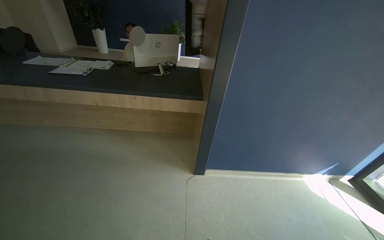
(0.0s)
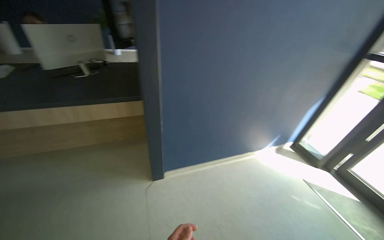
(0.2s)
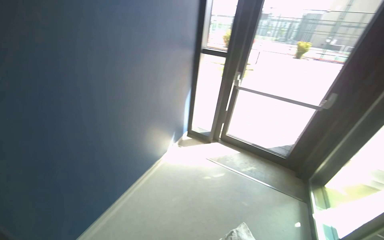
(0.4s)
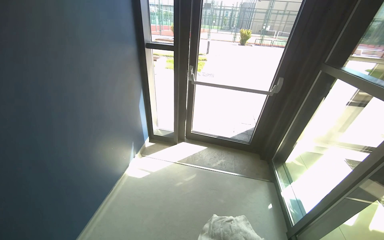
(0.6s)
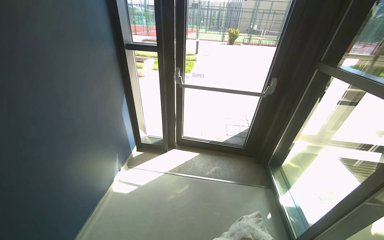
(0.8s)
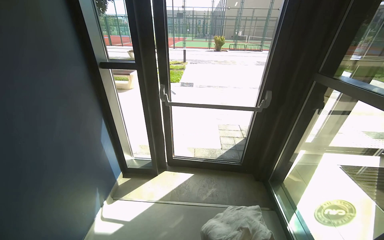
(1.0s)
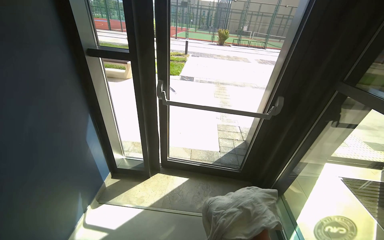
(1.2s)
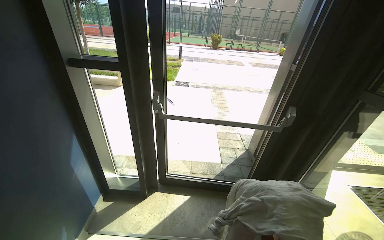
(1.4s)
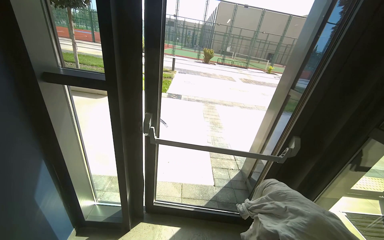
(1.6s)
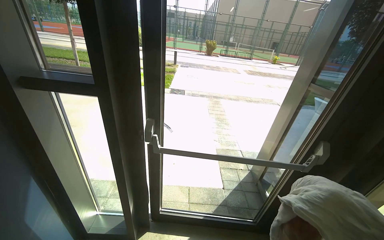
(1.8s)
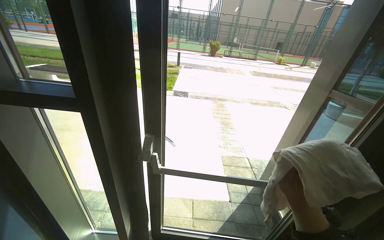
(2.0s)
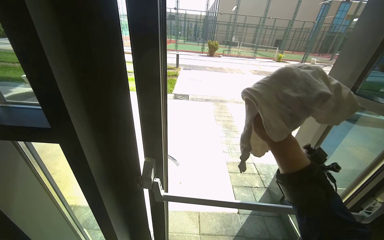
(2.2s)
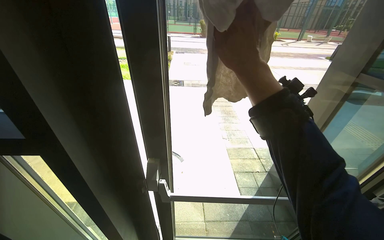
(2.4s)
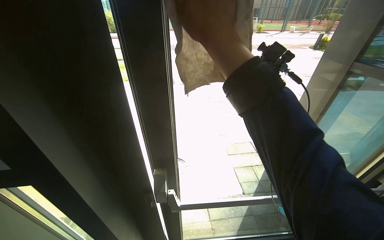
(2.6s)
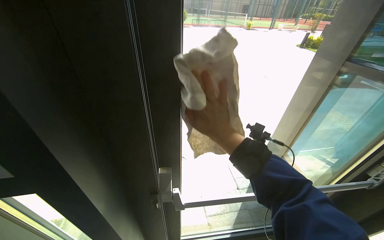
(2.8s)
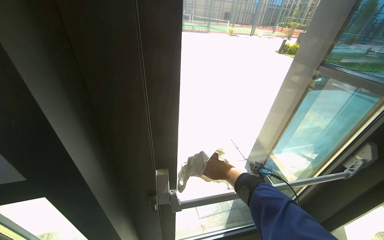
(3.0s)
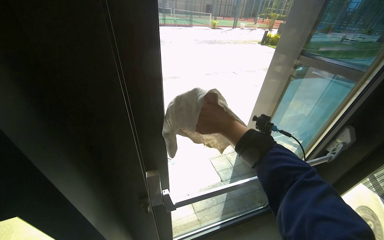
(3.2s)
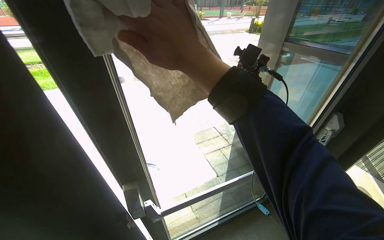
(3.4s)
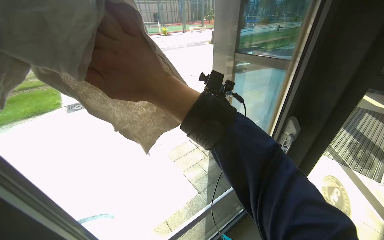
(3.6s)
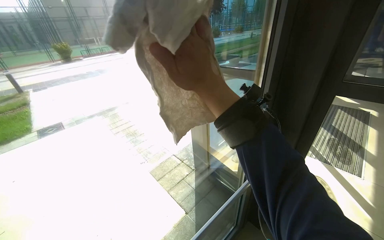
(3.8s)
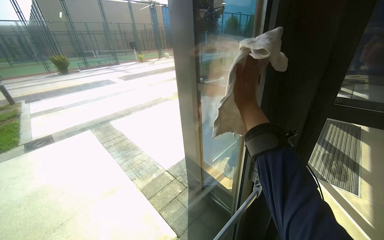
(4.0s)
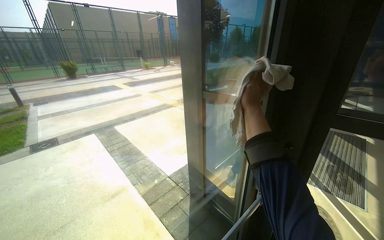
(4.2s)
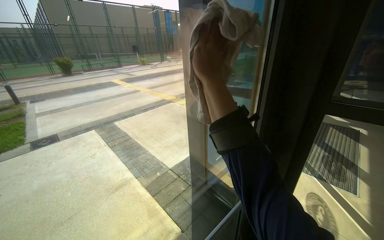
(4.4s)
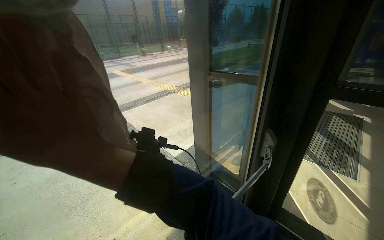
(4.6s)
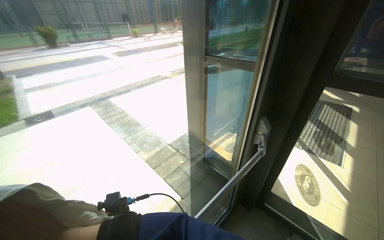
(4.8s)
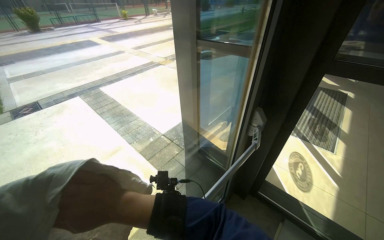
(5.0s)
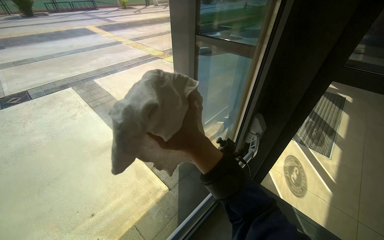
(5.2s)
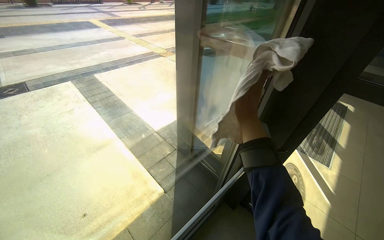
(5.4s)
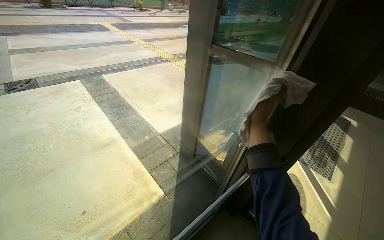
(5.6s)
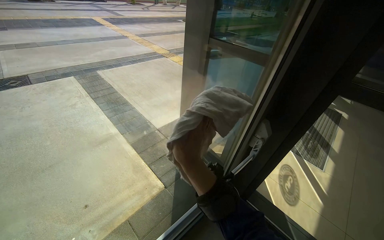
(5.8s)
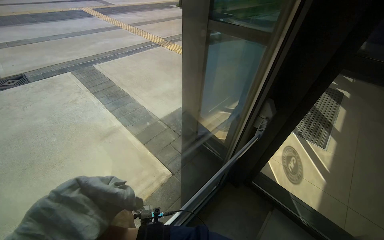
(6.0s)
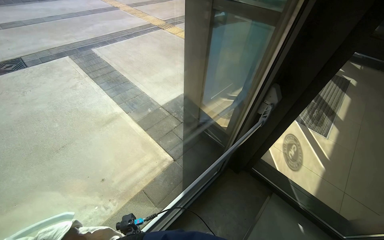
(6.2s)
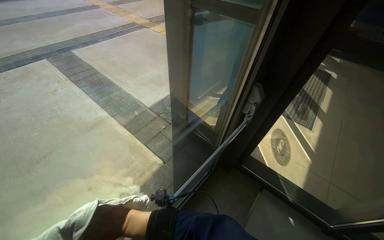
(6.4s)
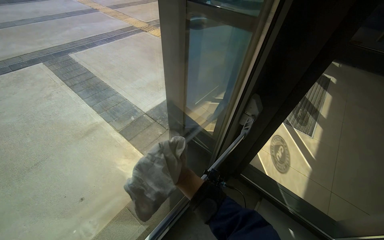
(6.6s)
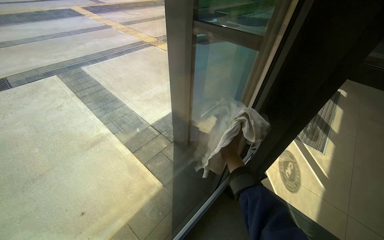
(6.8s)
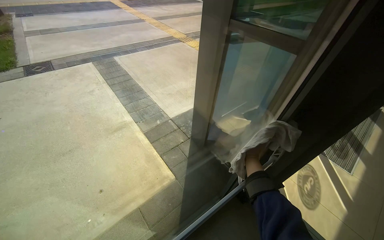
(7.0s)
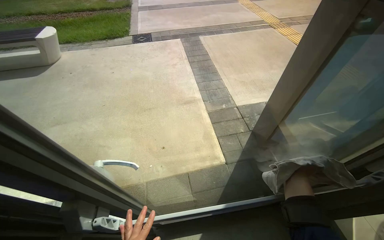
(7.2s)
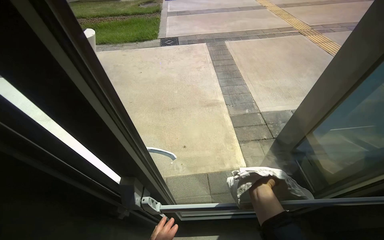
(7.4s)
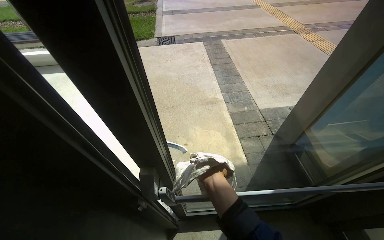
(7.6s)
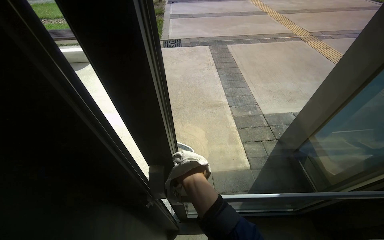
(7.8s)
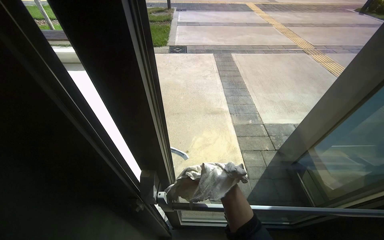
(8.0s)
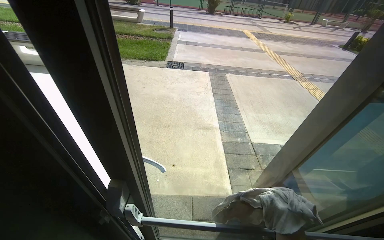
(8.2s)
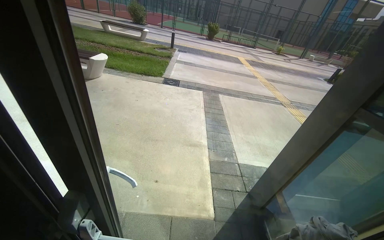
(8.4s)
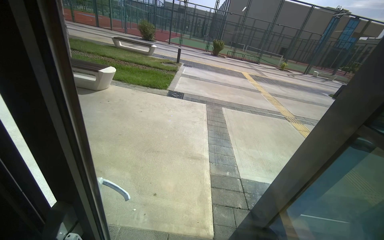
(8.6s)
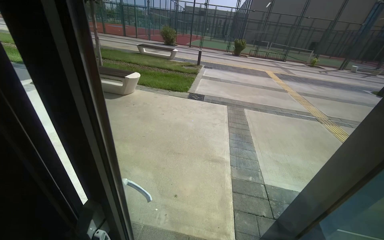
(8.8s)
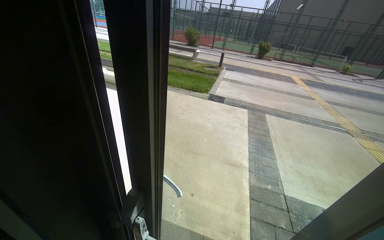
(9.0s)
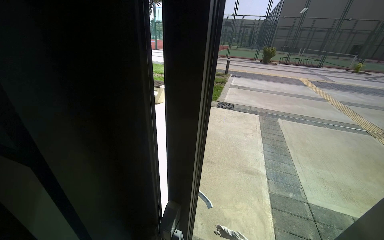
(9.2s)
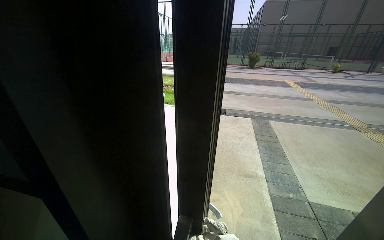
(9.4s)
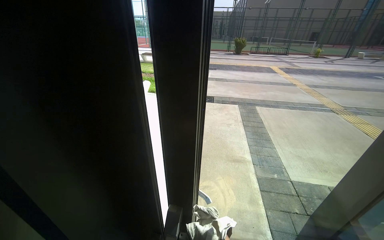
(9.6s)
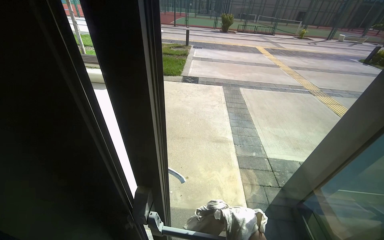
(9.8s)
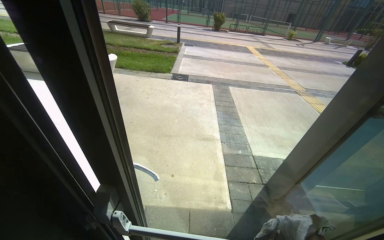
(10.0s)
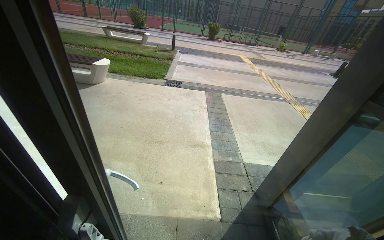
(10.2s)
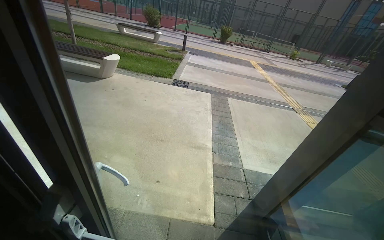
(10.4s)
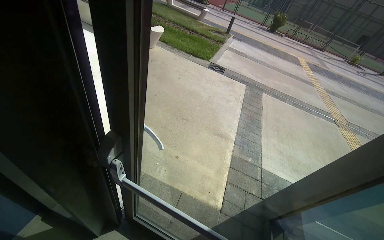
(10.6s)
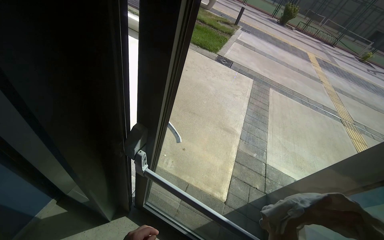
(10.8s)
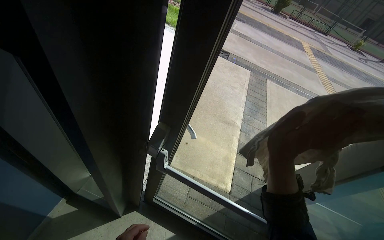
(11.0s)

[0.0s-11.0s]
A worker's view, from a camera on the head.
Job: wiping surfaces.
The whole recording: Wiping entrance surfaces. The worker wipes the turnstile screens, metal surfaces, and glass door in the entrance area.
0.0s to 1.6s: The camera travels some 1.5 m. The head turns to the right by some 85 degrees.
1.6s to 3.2s: The camera travels about 60 cm. The head turns to the right by some 25 degrees.
3.2s to 4.8s: The head rotates some 25 degrees to the right.
4.8s to 6.2s: The view tips downward by roughly 15 degrees.
6.2s to 7.8s: The wearer's head swings approximately 40 degrees to the left.
7.8s to 9.4s: The head rotates approximately 15 degrees to the left. The view tilts roughly 25 degrees upward.
9.4s to 11.0s: The camera pitches downward, by roughly 20 degrees.

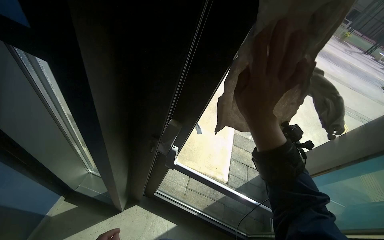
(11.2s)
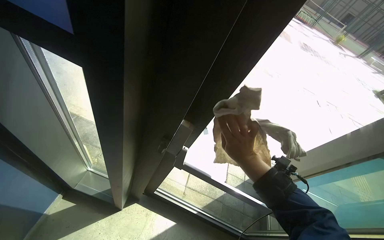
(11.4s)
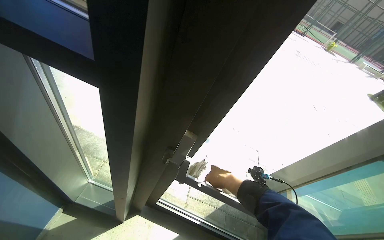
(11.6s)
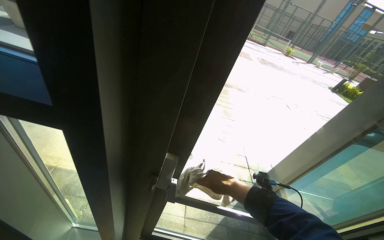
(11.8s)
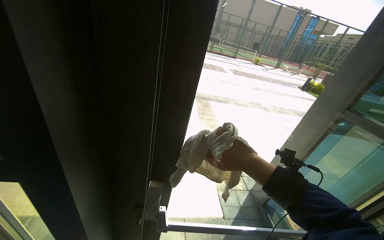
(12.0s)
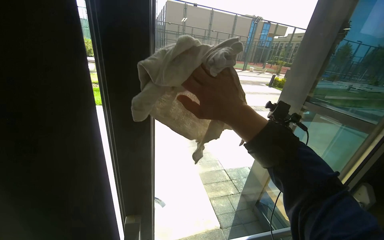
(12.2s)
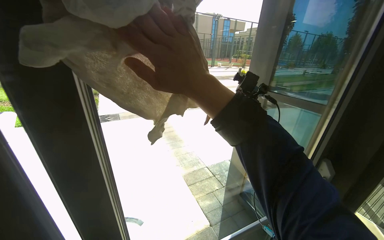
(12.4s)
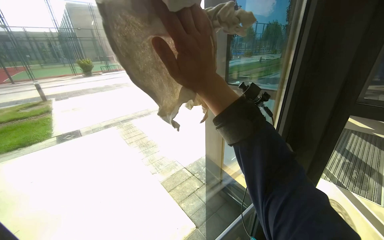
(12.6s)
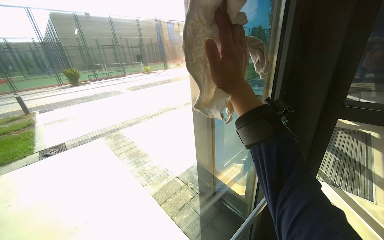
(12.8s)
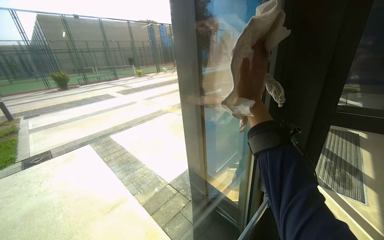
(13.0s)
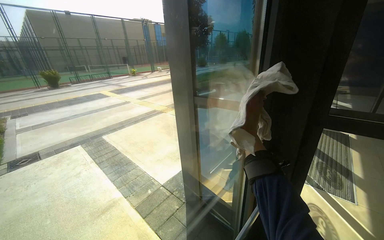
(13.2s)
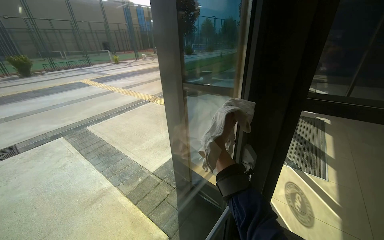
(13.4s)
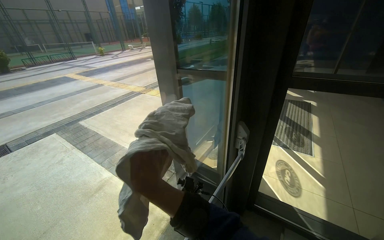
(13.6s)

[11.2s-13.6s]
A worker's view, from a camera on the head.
Job: wiping surfaces.
The whole recording: Wiping entrance surfaces. The worker wipes the turnstile screens, metal surfaces, and glass door in the entrance area.
11.2s to 12.4s: The head turns to the right by approximately 50 degrees. The camera pitches upward, by some 15 degrees.
12.4s to 13.6s: The head rotates roughly 20 degrees to the right.

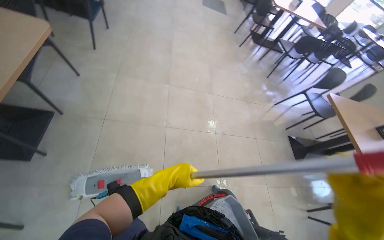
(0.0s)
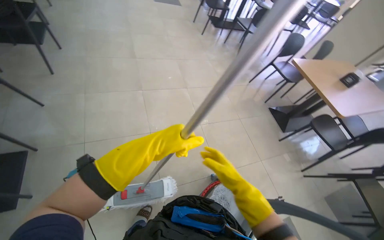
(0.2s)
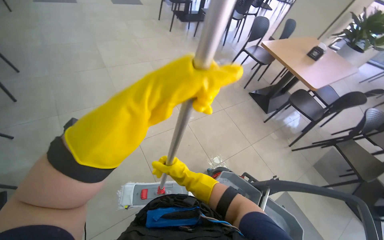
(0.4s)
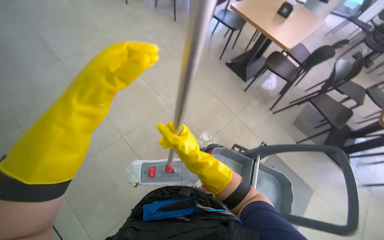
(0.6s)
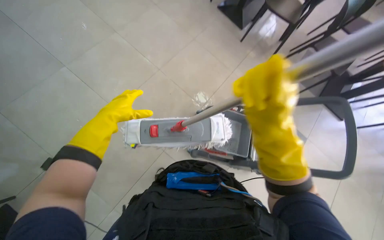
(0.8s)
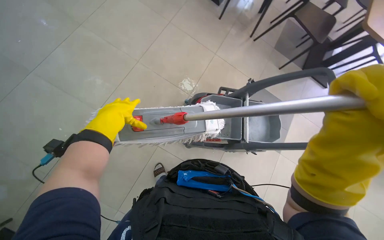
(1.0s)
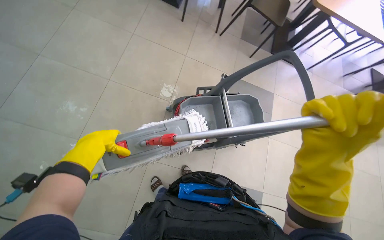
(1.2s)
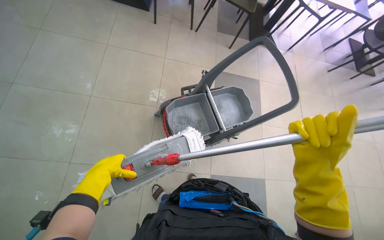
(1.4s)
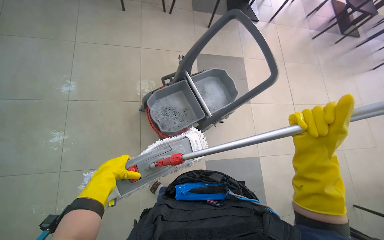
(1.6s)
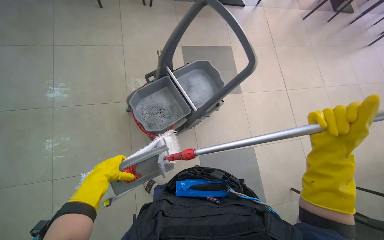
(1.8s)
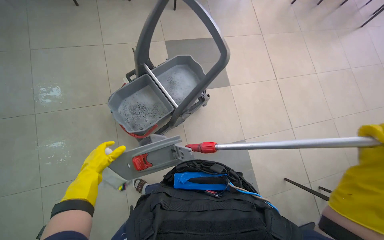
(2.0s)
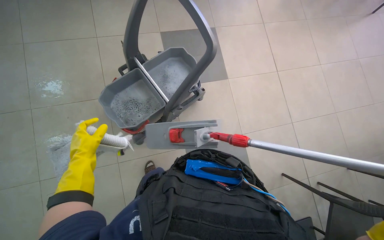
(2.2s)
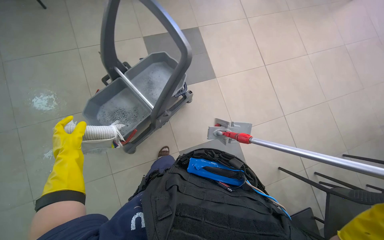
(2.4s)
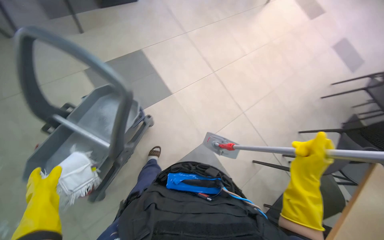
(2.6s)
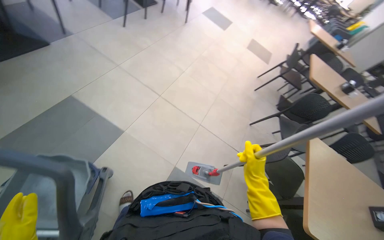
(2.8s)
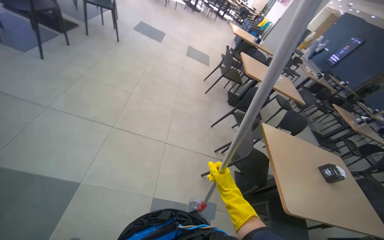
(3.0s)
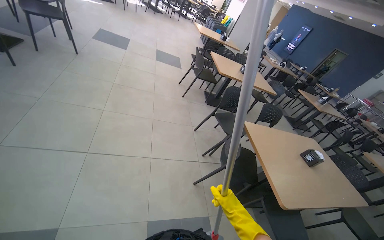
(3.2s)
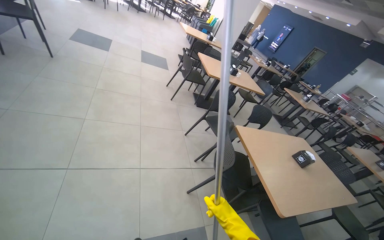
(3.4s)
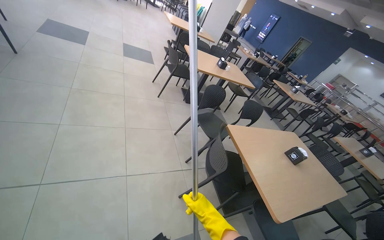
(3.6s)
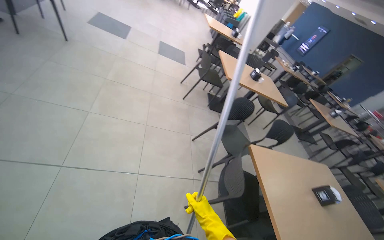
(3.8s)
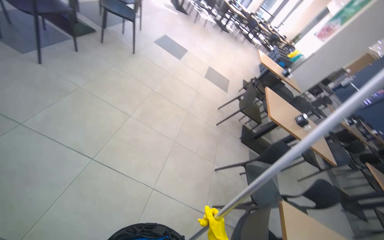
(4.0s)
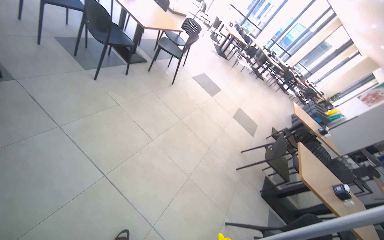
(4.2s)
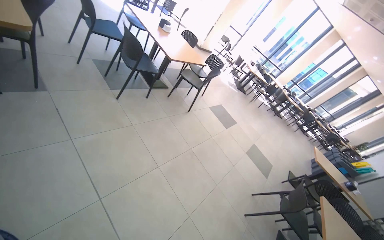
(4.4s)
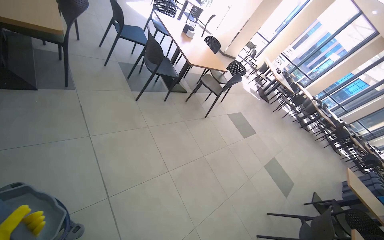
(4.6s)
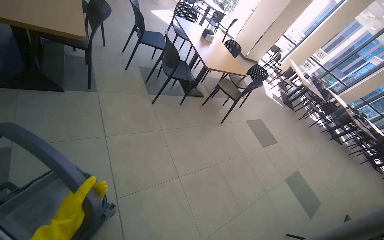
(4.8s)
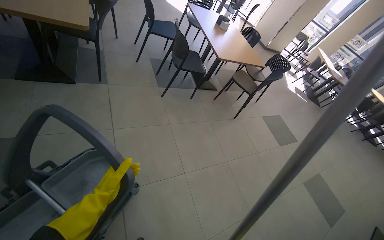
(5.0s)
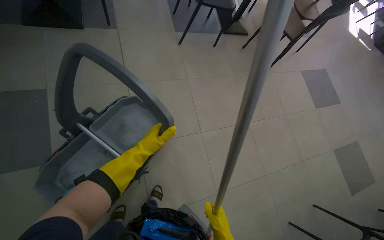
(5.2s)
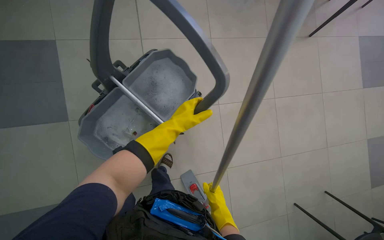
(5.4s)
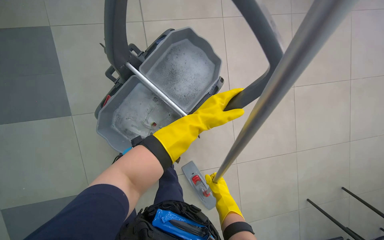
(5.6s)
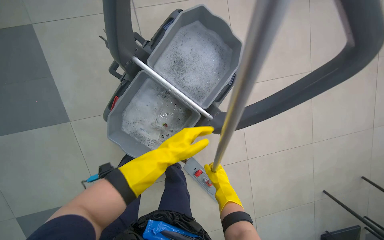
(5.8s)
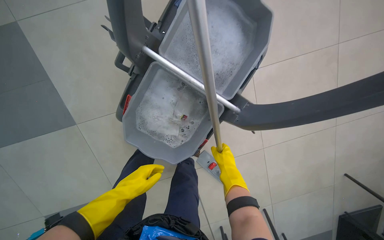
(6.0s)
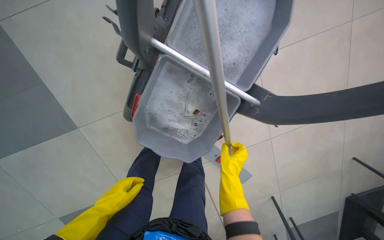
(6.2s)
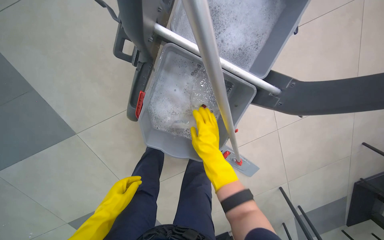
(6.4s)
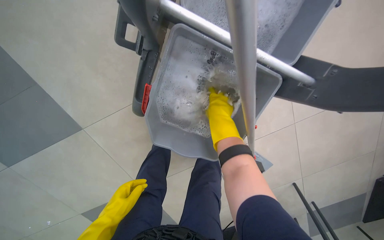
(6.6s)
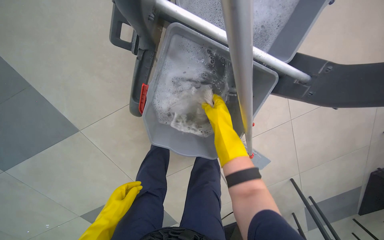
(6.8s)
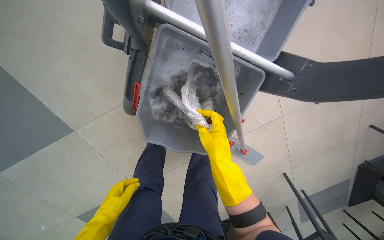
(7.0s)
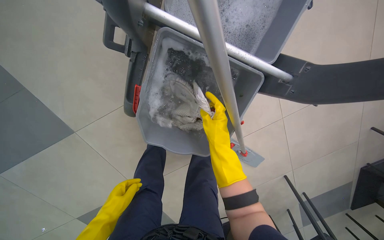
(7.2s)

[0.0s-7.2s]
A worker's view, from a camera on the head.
Job: preparing cleaning supplies.
The whole recording: Managing cleaning equipment and items. The worker removes the mop head from the handle and wrings it out in the bucket.
0.0s to 1.4s: The wearer looks about 80 degrees further to the right. The wearer looks some 35 degrees further downward.
1.4s to 2.8s: The camera is carried about 40 cm. The head turns to the right by approximately 60 degrees.
2.8s to 4.4s: The camera is carried roughly 70 cm. The camera pitches upward, by about 30 degrees.
4.4s to 5.8s: The head travels some 60 cm. The head turns to the left by roughly 45 degrees. The view tips downward by some 40 degrees.
